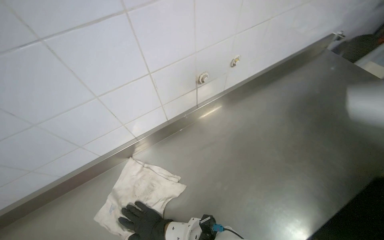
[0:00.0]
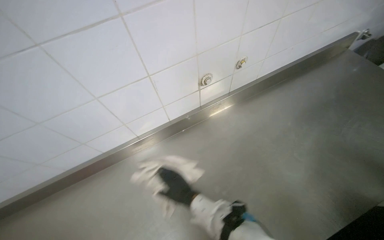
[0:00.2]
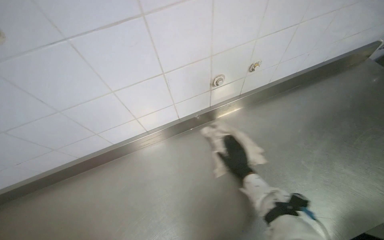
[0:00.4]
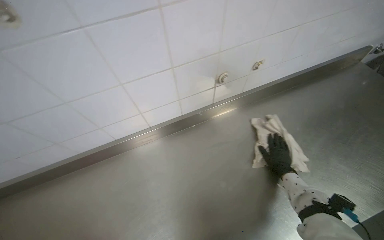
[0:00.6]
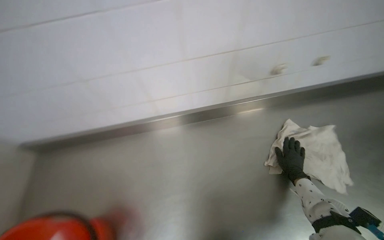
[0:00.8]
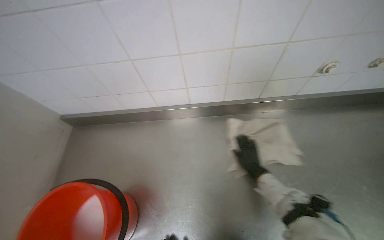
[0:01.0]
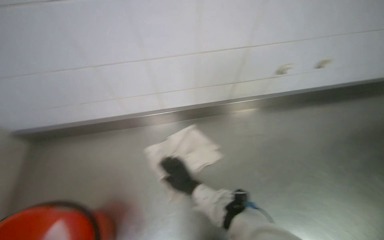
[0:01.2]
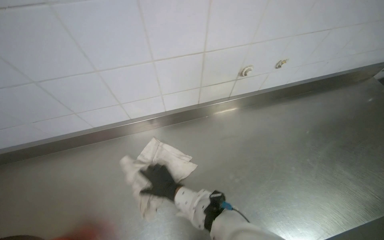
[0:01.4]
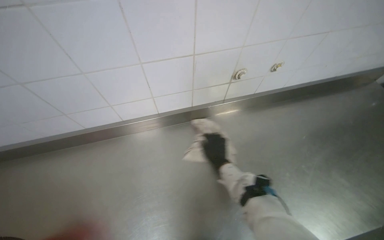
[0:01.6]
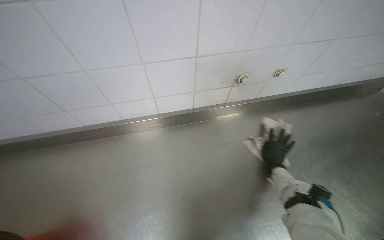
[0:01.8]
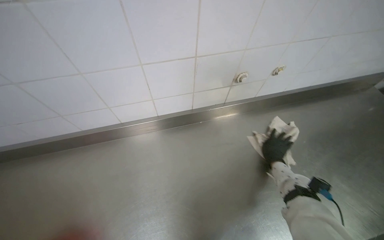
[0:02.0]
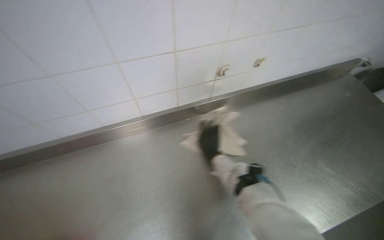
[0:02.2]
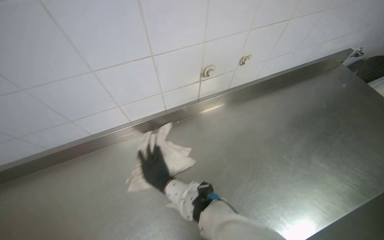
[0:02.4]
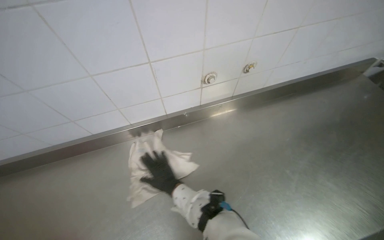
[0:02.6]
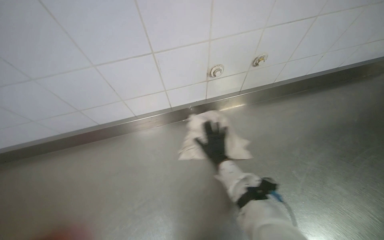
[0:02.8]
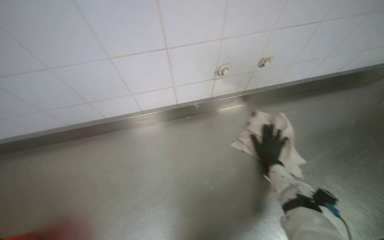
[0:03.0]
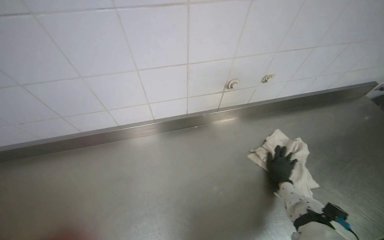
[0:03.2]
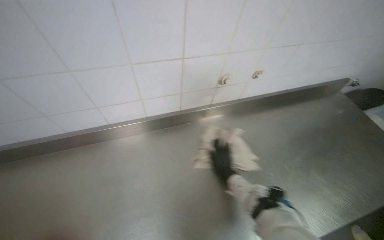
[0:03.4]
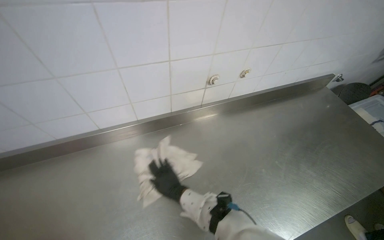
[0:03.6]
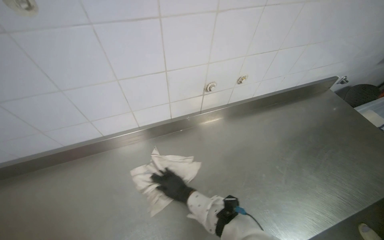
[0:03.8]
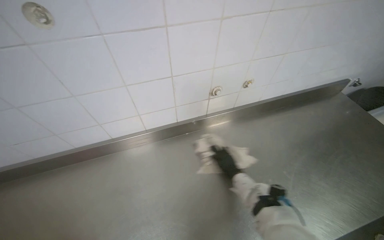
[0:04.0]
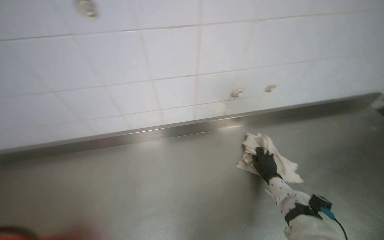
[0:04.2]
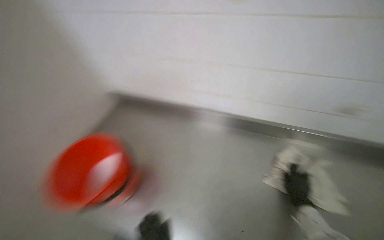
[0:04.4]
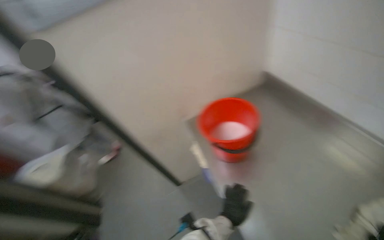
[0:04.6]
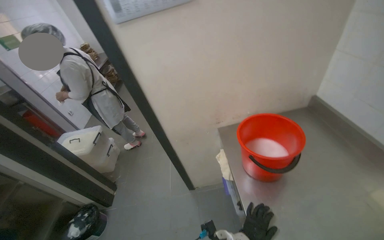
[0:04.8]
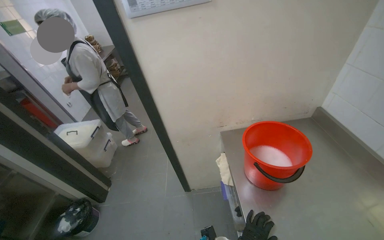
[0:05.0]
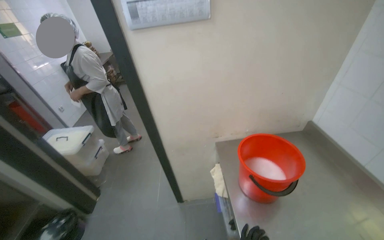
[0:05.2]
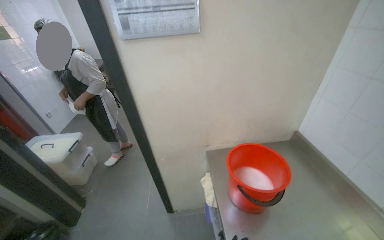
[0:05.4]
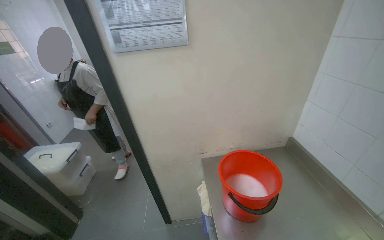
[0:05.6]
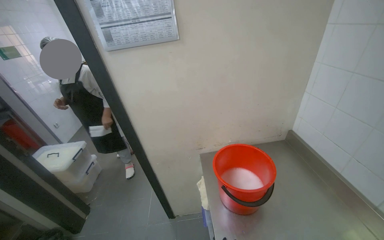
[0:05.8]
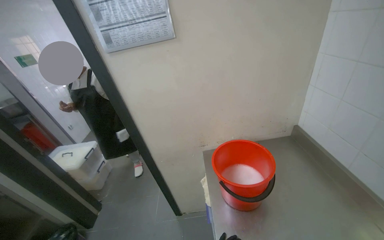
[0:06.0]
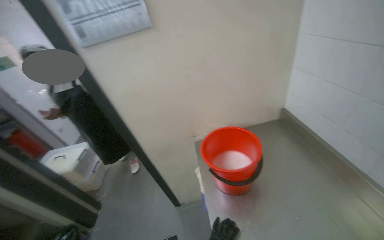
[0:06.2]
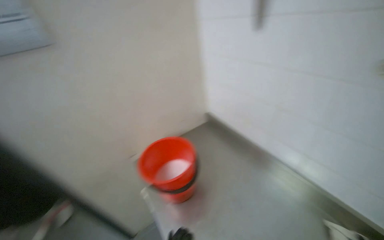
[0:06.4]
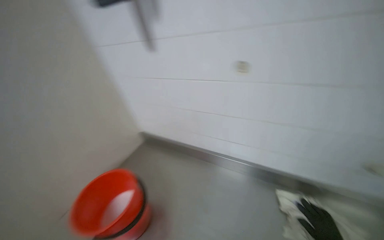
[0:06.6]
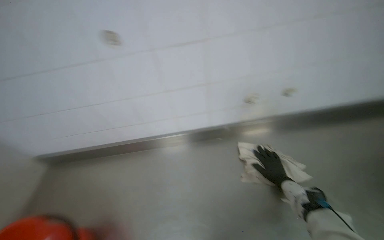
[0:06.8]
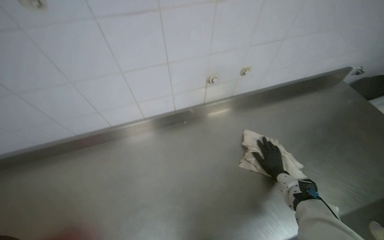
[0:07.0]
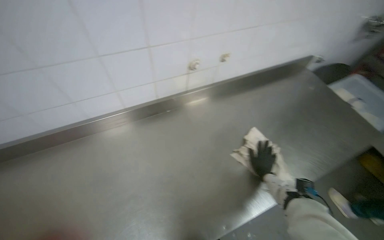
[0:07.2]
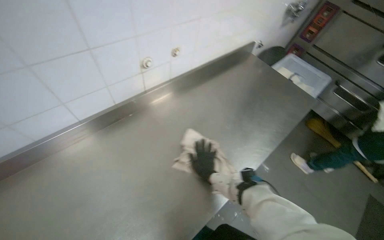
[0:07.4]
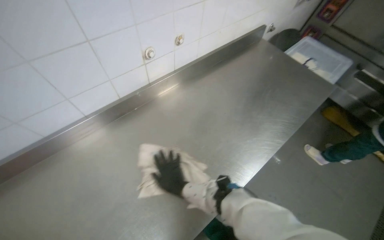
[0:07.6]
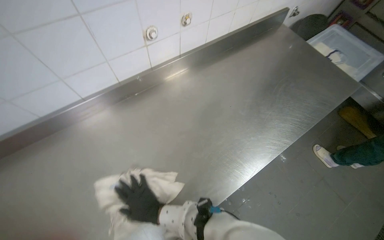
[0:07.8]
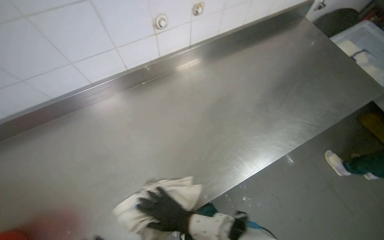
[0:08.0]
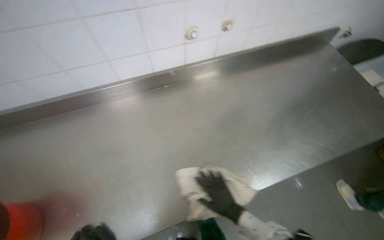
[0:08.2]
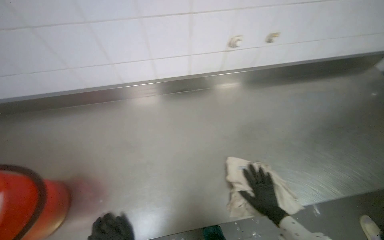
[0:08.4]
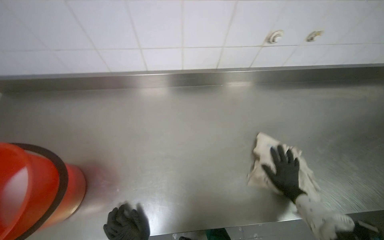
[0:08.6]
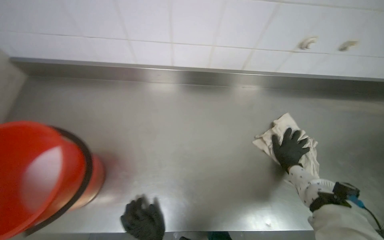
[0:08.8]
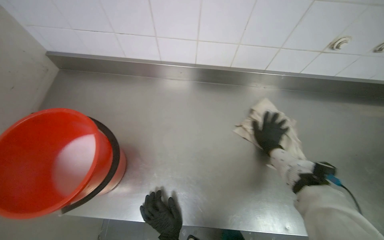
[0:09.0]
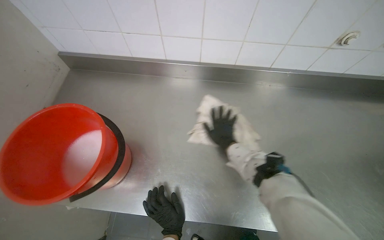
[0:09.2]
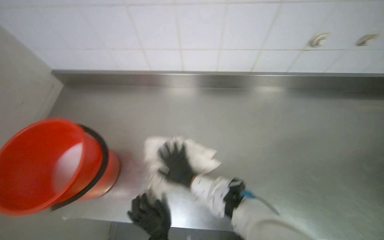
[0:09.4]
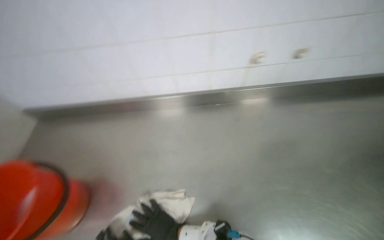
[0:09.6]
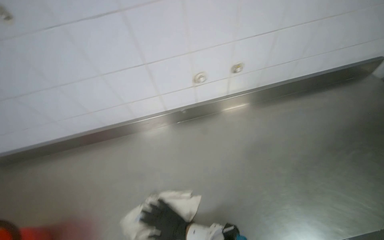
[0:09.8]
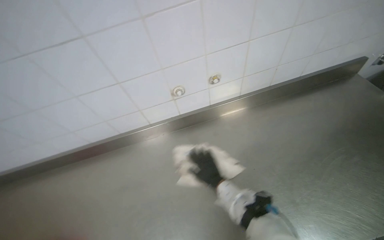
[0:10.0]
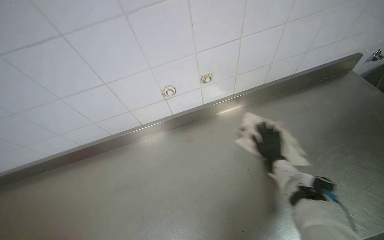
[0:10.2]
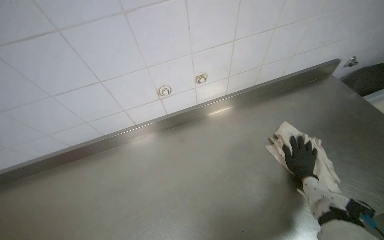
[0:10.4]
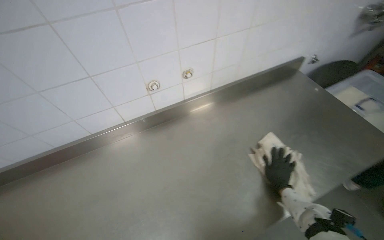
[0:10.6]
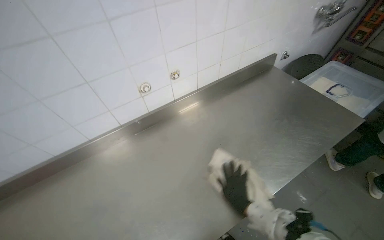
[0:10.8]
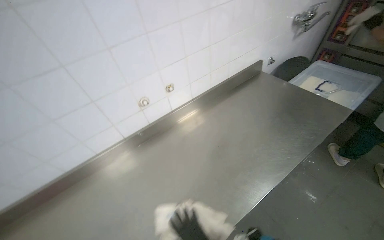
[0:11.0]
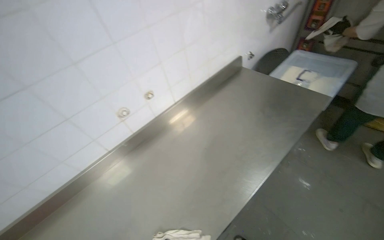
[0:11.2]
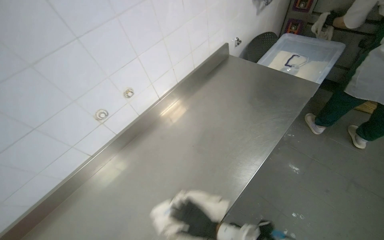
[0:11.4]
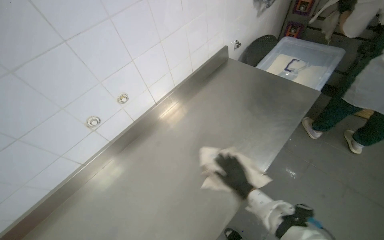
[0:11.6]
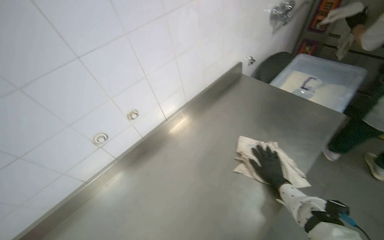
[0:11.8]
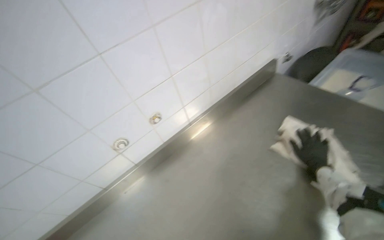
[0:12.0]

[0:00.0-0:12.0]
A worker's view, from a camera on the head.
Job: wiping surfaces.
The whole recording: Cleaning kitchen surfaces. The worker wrings a cloth and wipes down the metal kitchen countertop and oven doors.
0:00.0 to 0:01.6: The right hand moves left and right over roughly 50 cm, changing direction 2 times.
0:01.6 to 0:03.0: The head rotates about 30 degrees to the left. The right hand goes left and right, approximately 40 cm each way, reversing 2 times.
0:03.0 to 0:04.4: The right hand travels to the left and back again, about 30 cm each way.
0:09.0 to 0:10.4: The camera travels approximately 60 cm. The view tilts approximately 30 degrees upward.

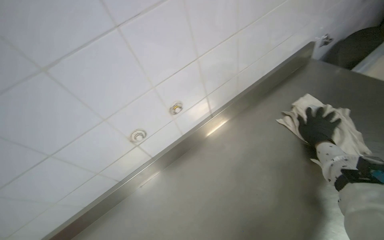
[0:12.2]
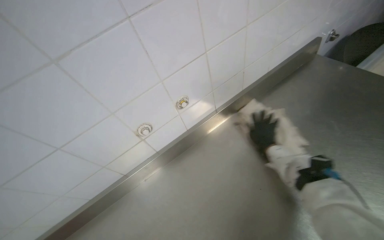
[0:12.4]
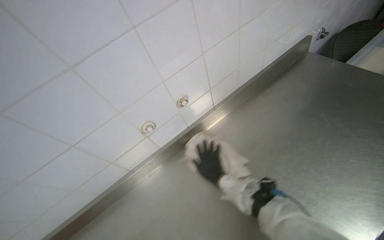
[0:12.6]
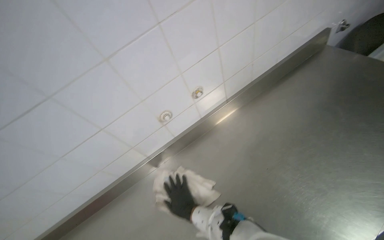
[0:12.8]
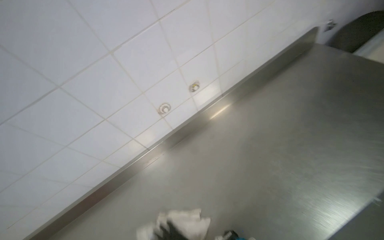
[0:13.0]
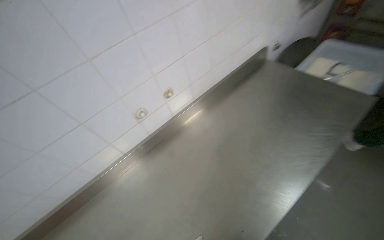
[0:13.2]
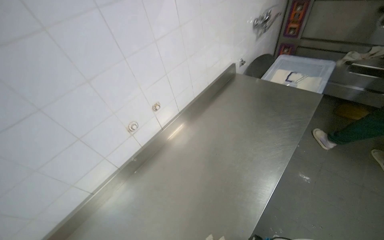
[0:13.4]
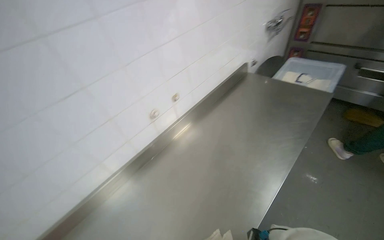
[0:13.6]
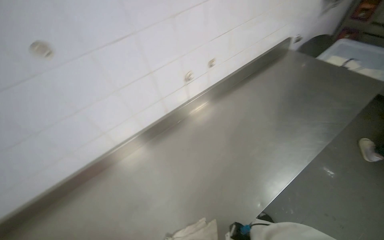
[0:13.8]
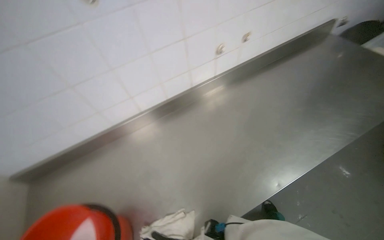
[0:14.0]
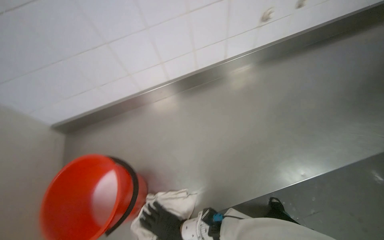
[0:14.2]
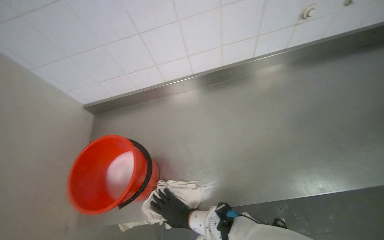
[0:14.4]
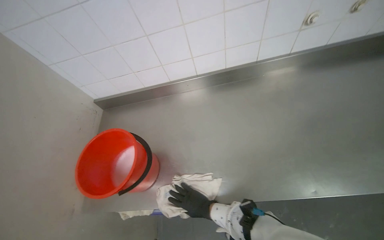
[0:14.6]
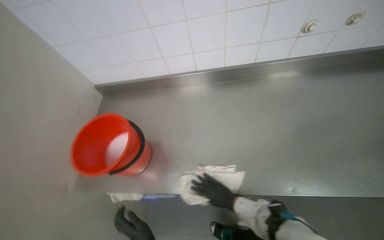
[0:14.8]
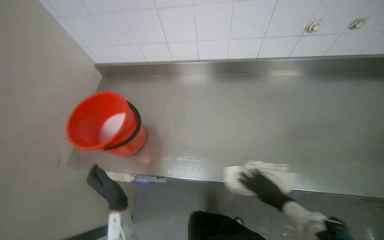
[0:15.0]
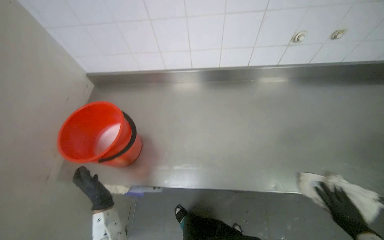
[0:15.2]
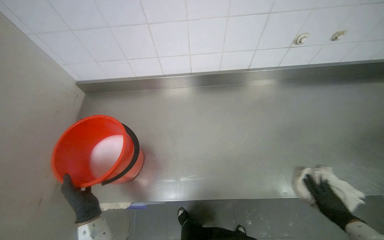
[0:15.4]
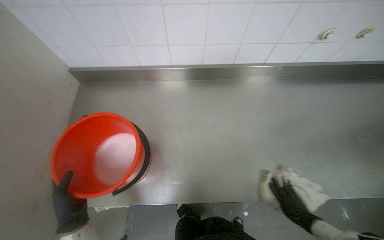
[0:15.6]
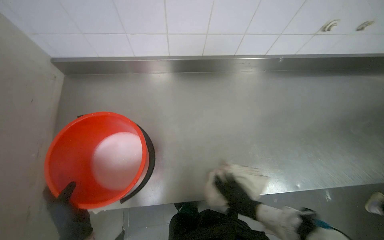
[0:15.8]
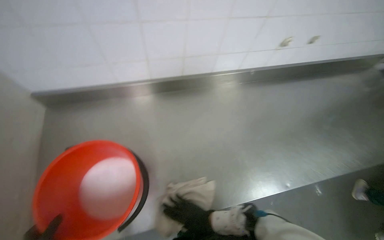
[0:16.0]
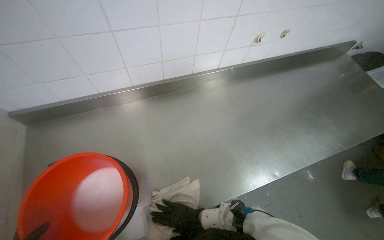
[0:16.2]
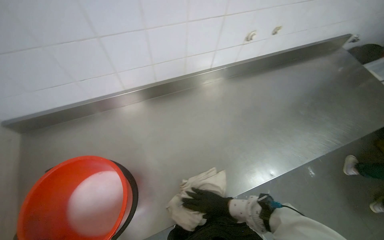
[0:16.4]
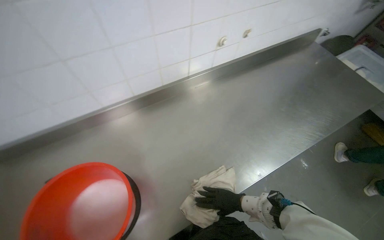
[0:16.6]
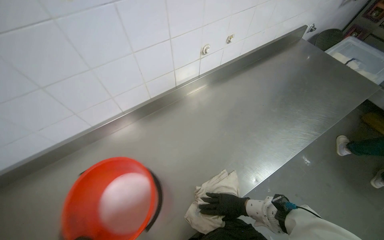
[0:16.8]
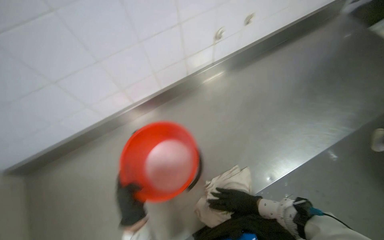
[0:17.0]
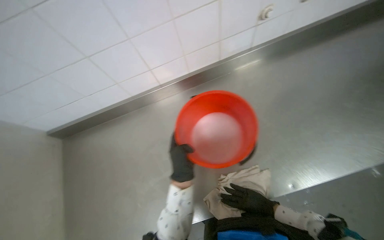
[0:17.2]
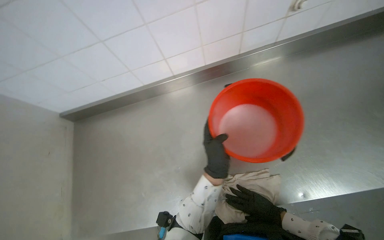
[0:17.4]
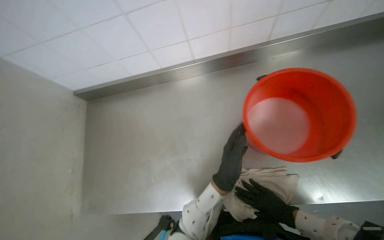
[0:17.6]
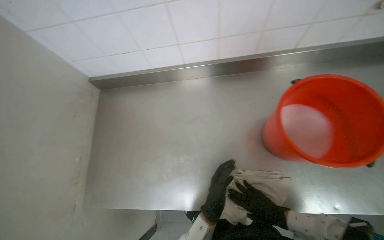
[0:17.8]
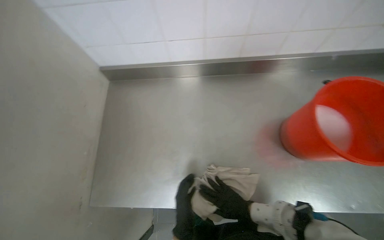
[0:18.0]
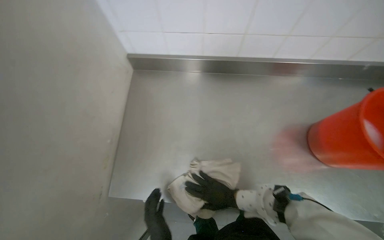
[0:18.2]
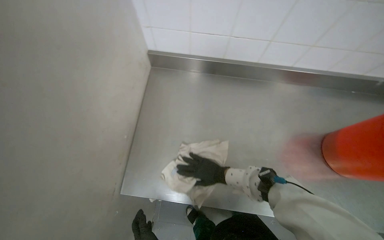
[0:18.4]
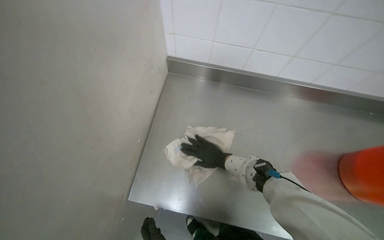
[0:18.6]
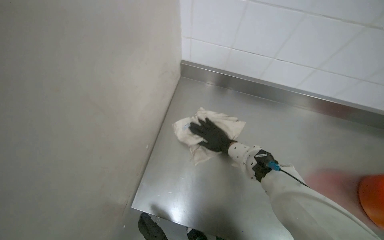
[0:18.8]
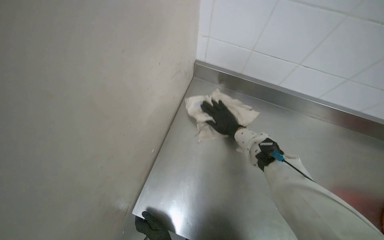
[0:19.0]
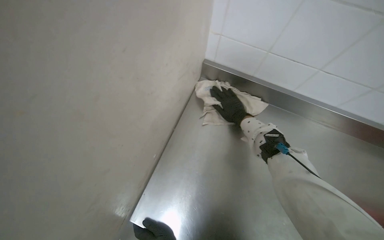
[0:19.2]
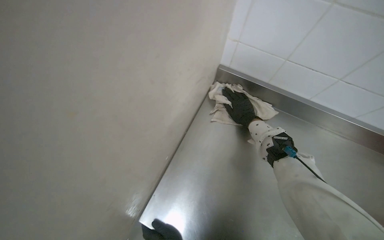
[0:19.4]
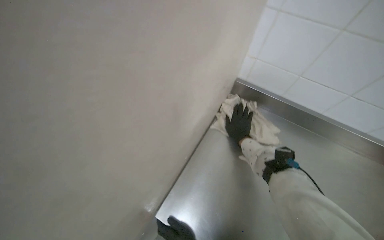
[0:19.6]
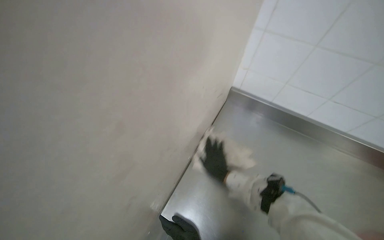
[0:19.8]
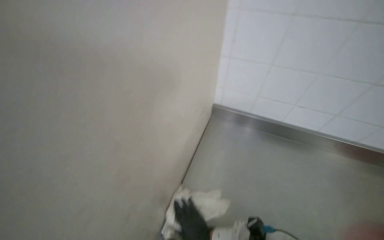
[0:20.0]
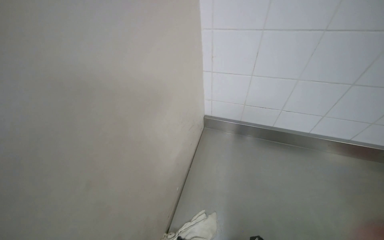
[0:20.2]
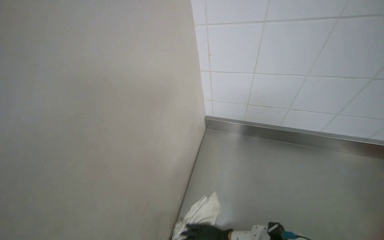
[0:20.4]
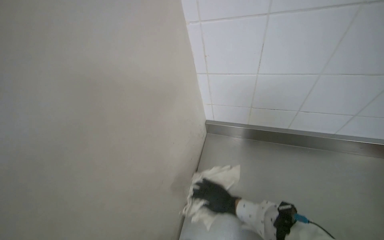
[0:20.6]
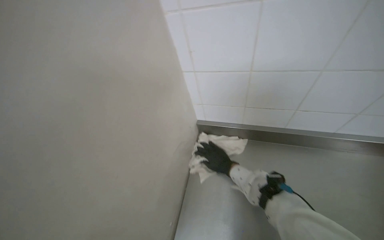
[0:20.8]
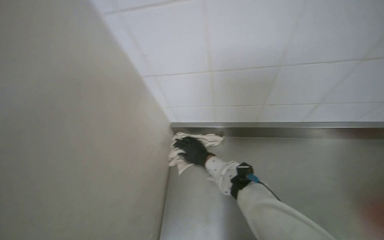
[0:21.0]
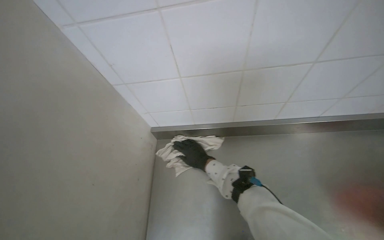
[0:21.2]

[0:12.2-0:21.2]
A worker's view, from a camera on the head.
Job: wiping surfaces.
The whole recording: Cleaning kitchen surfaces. The worker wrings a cloth and wipes down the metal kitchen countertop and oven doors.
0:12.2 to 0:13.8: The head travels approximately 50 cm.
0:13.8 to 0:15.2: The head turns to the left by approximately 40 degrees. The wearer looks roughly 15 degrees further downward.
0:15.2 to 0:16.6: The wearer's head swings approximately 30 degrees to the right. The right hand heads to the left, covering roughly 40 cm.
0:16.6 to 0:18.2: The head turns to the left by some 25 degrees. The wearer looks about 15 degrees further downward.
0:18.2 to 0:19.8: The right hand goes up the picture and returns, some 35 cm each way.
0:19.8 to 0:21.2: The scene rotates counterclockwise by approximately 30 degrees.
